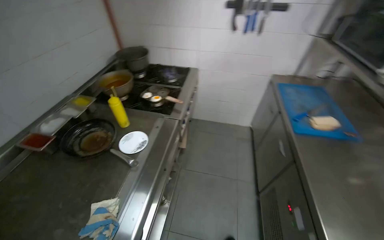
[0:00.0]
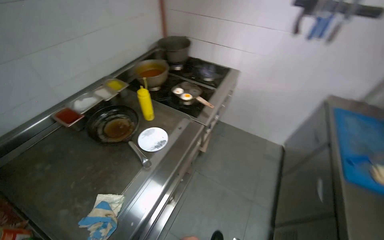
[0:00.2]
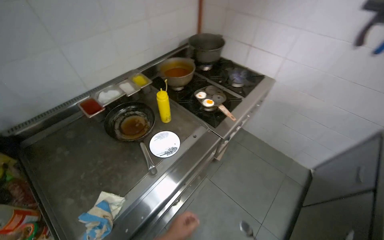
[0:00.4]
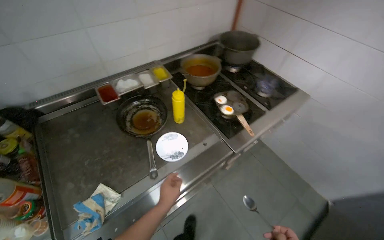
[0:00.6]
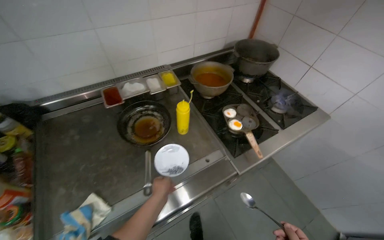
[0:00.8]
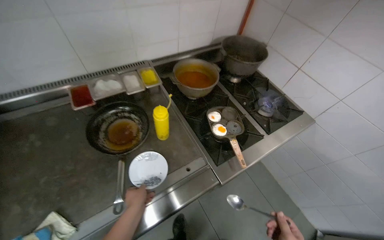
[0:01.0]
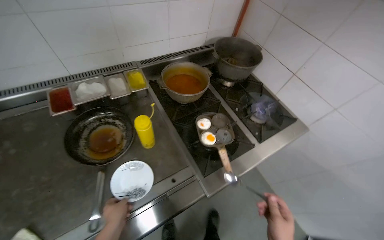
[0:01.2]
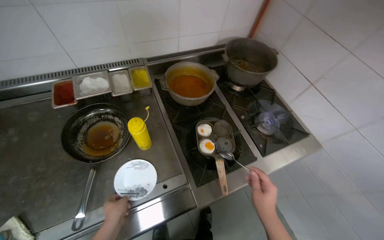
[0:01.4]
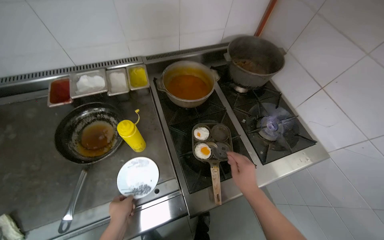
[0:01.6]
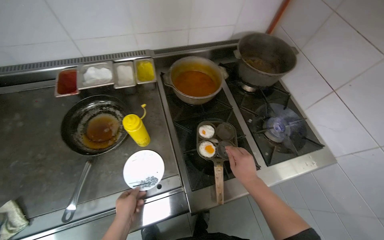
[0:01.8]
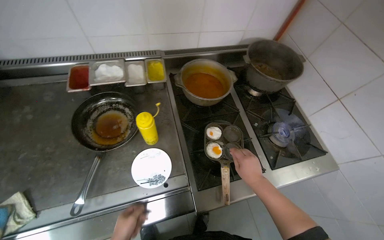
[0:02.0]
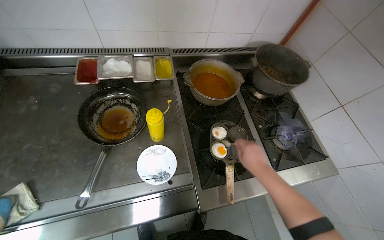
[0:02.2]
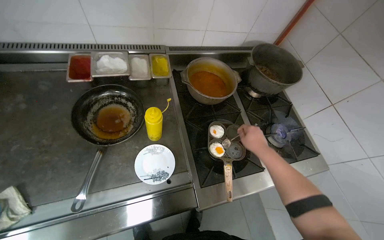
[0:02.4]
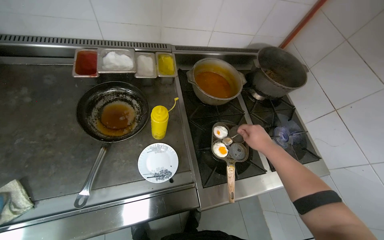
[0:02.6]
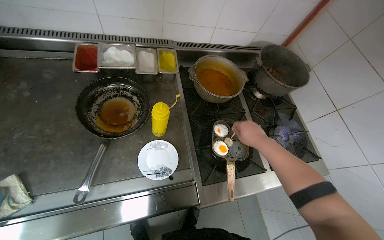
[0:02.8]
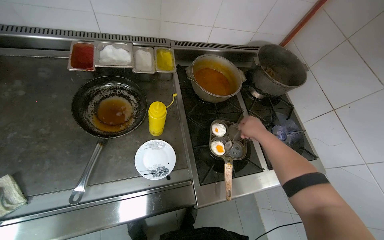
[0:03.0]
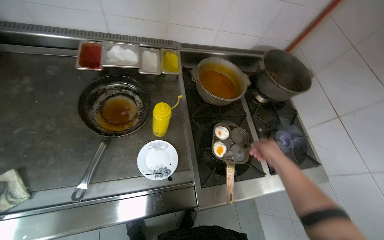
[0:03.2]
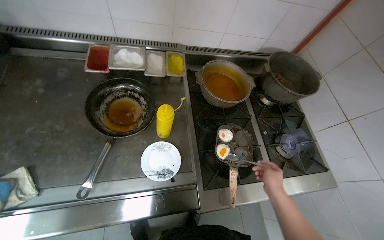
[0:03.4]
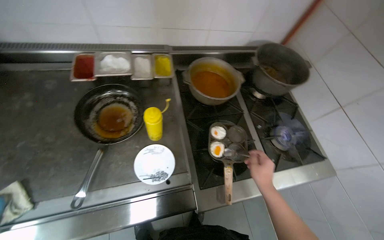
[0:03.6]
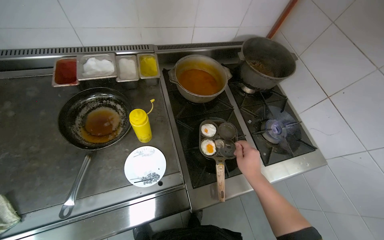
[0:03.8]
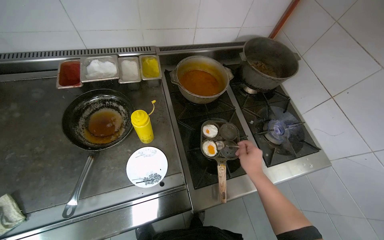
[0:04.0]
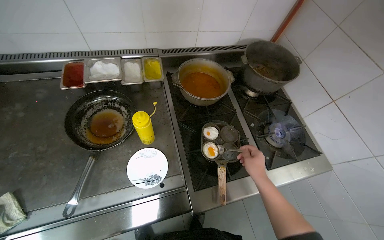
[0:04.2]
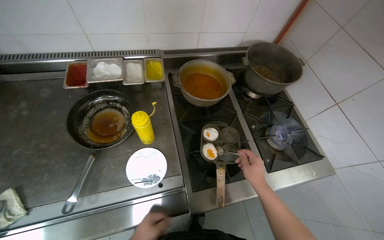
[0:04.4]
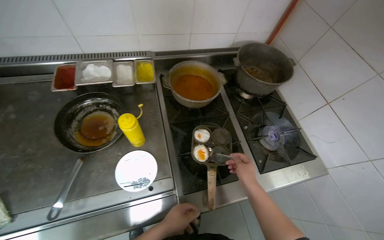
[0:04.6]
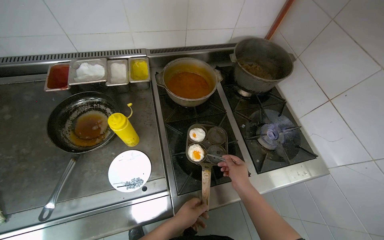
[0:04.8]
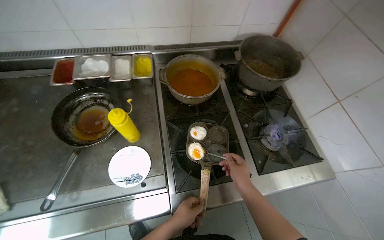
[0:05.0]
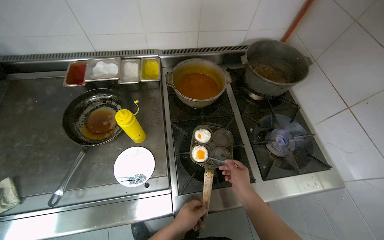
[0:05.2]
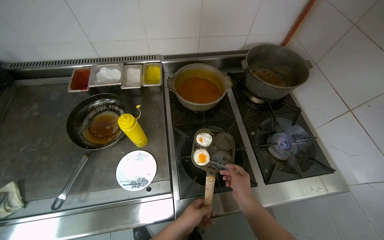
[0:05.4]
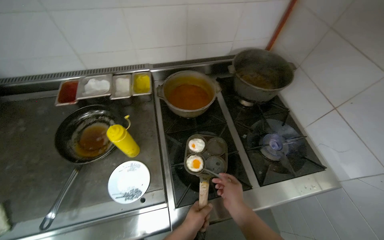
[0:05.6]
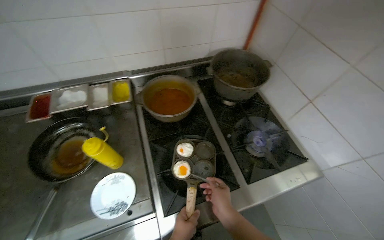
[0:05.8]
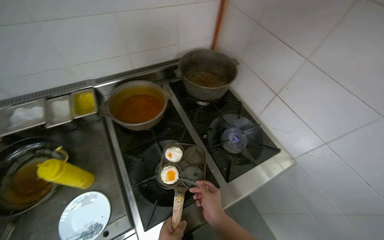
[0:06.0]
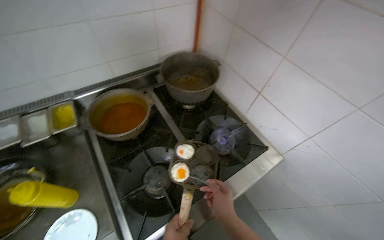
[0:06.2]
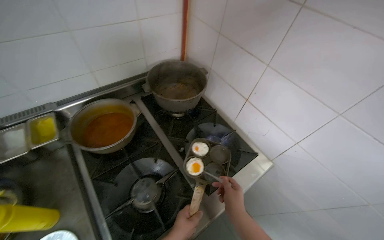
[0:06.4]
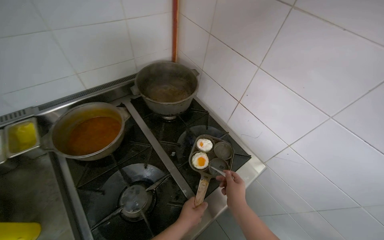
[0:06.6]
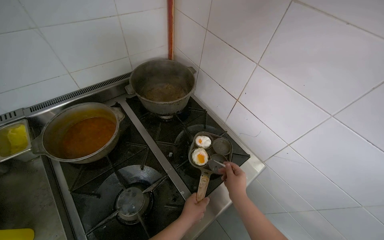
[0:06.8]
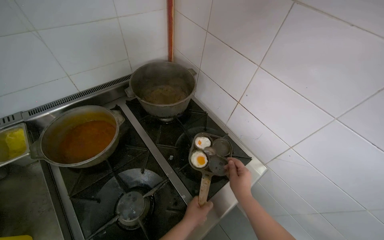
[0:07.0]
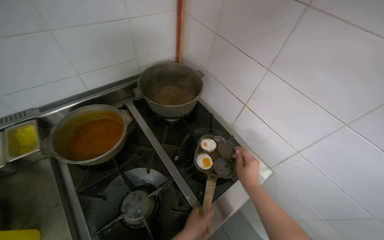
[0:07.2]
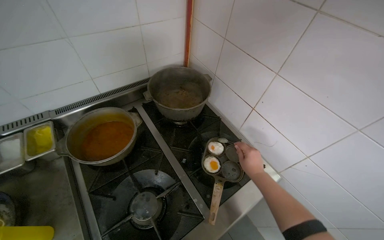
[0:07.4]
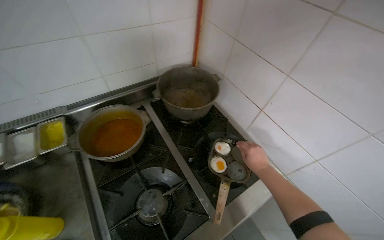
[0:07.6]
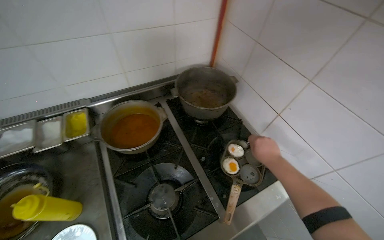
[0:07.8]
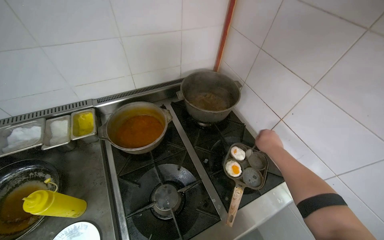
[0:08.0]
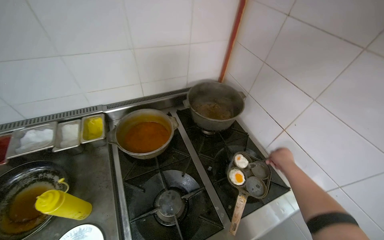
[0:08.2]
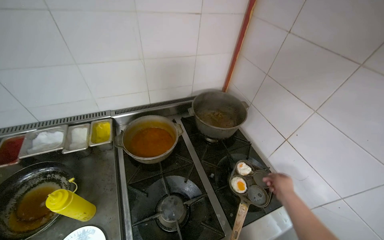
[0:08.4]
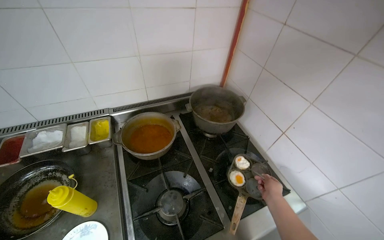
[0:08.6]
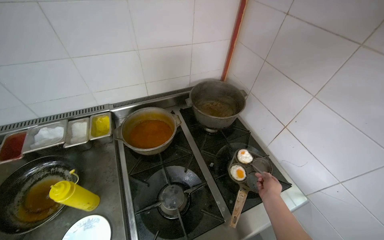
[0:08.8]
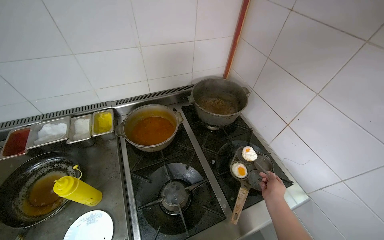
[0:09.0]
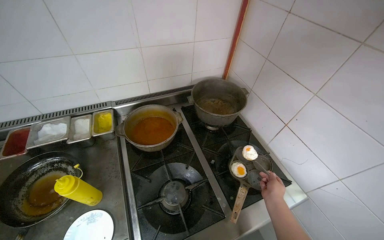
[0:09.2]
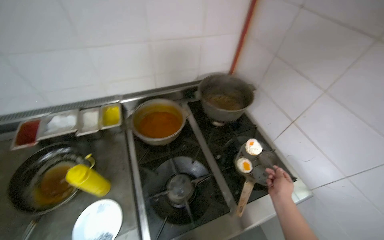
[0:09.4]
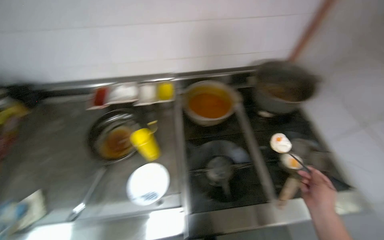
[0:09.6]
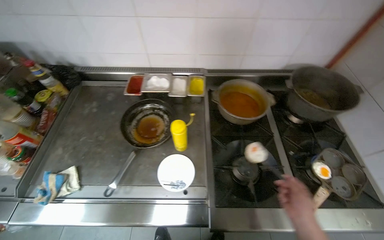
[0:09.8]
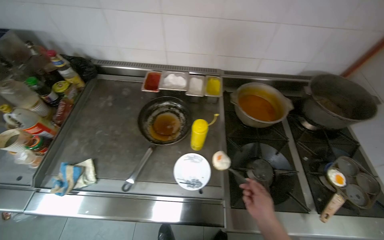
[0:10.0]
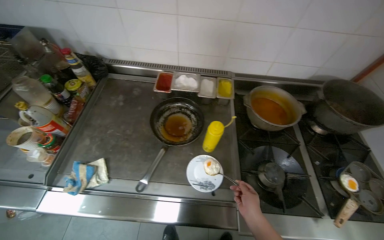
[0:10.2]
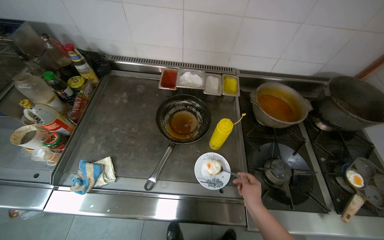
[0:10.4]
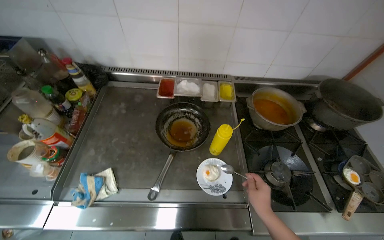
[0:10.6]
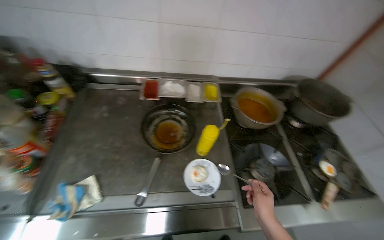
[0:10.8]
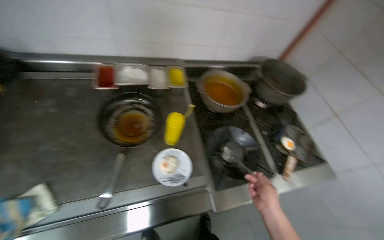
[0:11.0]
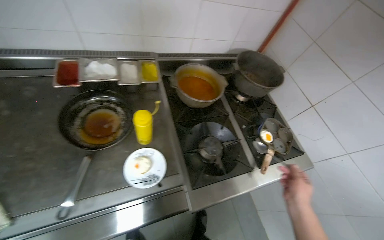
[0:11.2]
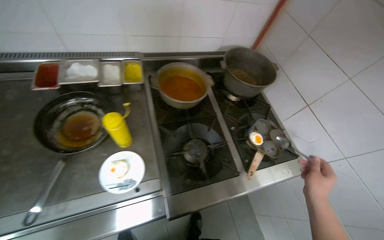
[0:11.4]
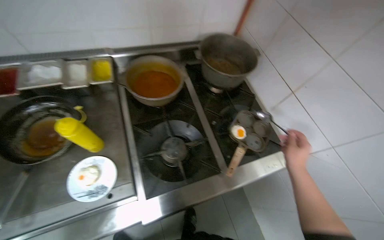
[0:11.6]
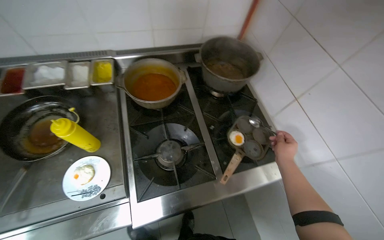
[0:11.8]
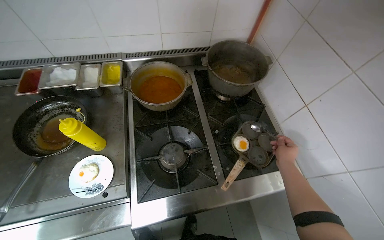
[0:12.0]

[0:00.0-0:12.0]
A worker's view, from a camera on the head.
Job: cooking food.
The whole recording: Preparing fried eggs on stove. The worker cooks and transfers fried eggs from a pan to a plate.
0:00.0 to 0:01.6: The camera travels some 80 cm. The head turns to the left by roughly 60 degrees. The camera pitches downward, by some 15 degrees.
0:01.6 to 0:03.0: The right hand shifts about 20 cm up the picture.
0:03.0 to 0:04.4: The right hand moves down the picture, some 15 cm.
0:06.0 to 0:07.6: The right hand moves up the picture, to the right and farther from the camera, roughly 35 cm.
0:09.0 to 0:10.4: The wearer moves to the left, some 50 cm. The head rotates approximately 25 degrees to the left.
0:10.4 to 0:12.0: The wearer moves about 50 cm.

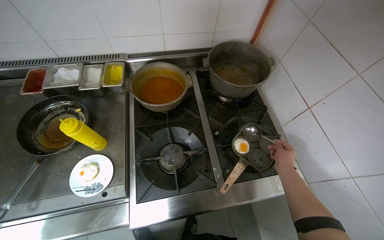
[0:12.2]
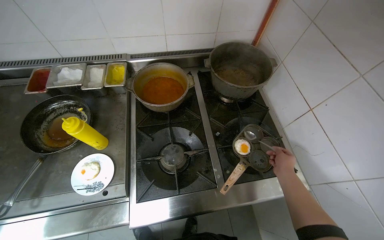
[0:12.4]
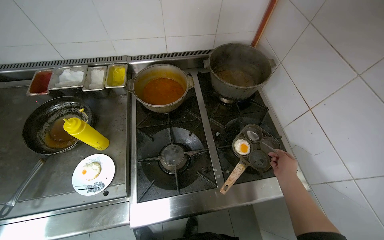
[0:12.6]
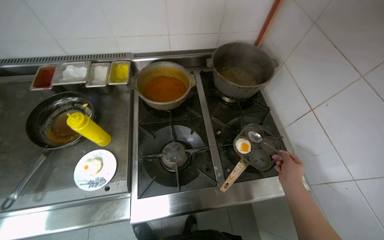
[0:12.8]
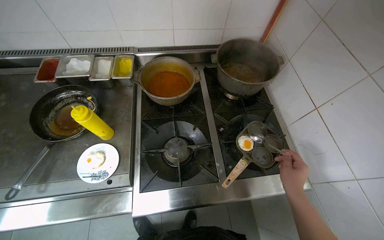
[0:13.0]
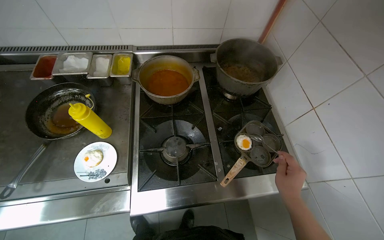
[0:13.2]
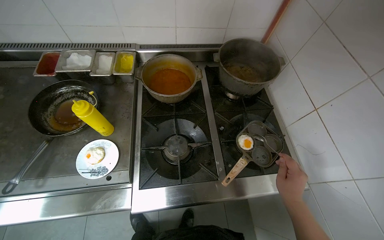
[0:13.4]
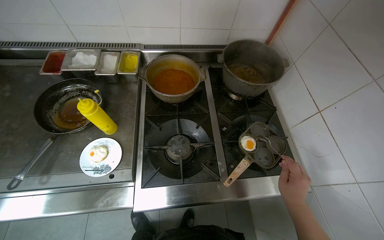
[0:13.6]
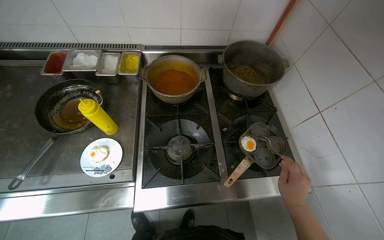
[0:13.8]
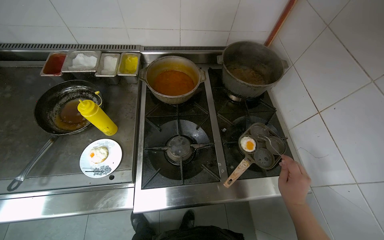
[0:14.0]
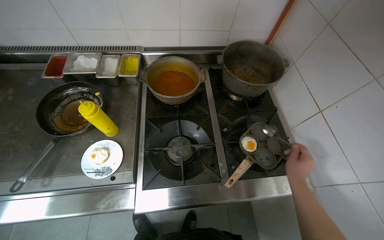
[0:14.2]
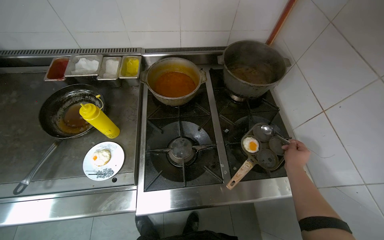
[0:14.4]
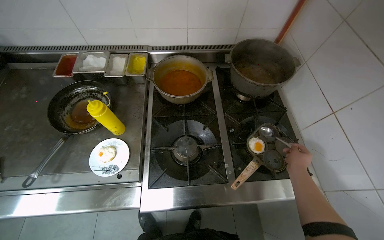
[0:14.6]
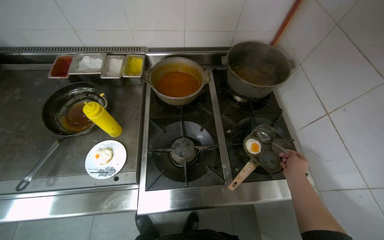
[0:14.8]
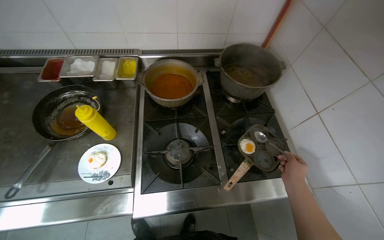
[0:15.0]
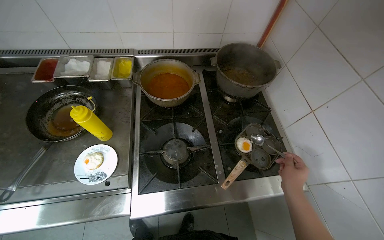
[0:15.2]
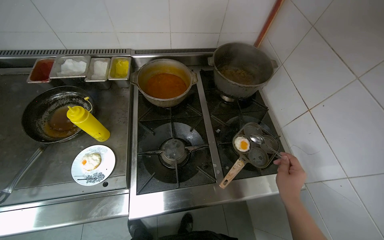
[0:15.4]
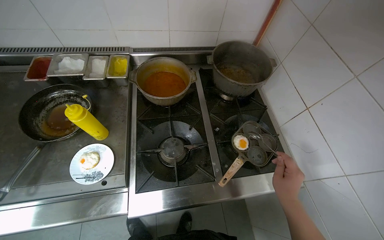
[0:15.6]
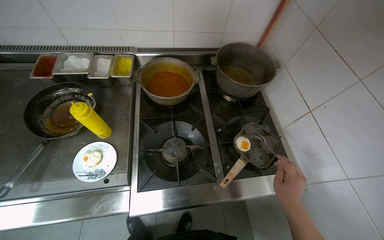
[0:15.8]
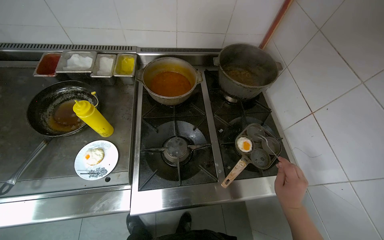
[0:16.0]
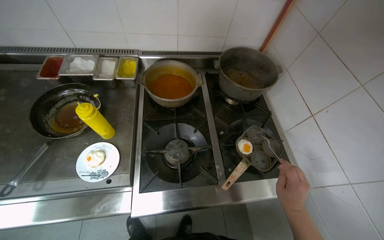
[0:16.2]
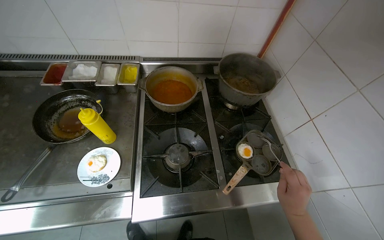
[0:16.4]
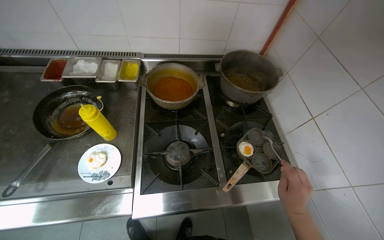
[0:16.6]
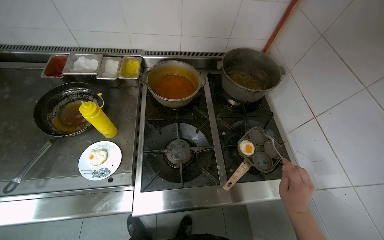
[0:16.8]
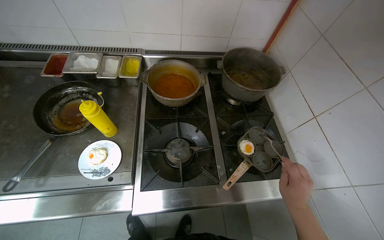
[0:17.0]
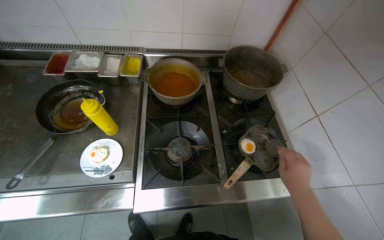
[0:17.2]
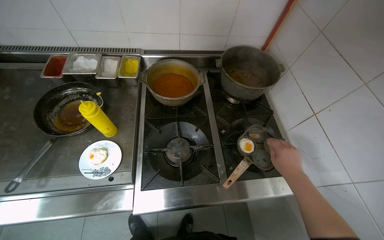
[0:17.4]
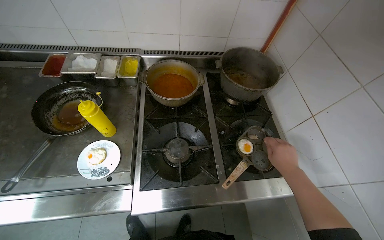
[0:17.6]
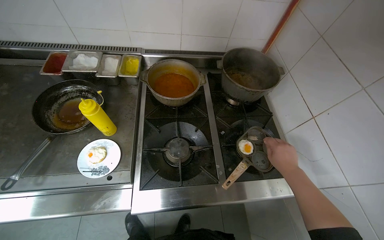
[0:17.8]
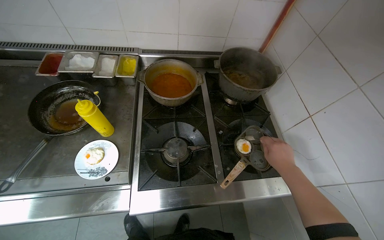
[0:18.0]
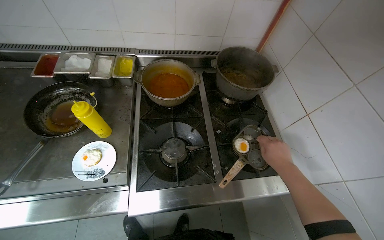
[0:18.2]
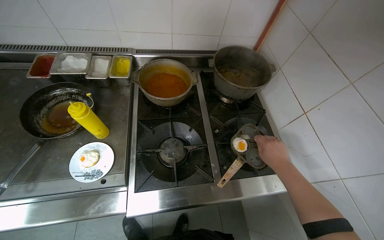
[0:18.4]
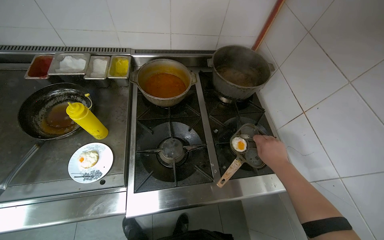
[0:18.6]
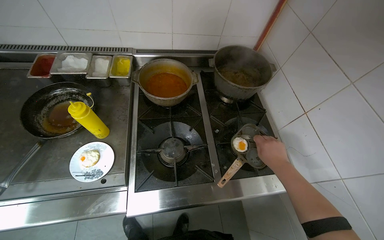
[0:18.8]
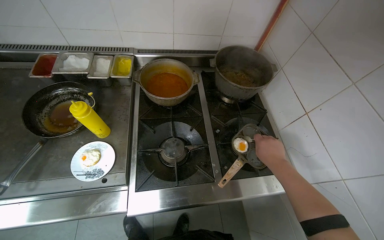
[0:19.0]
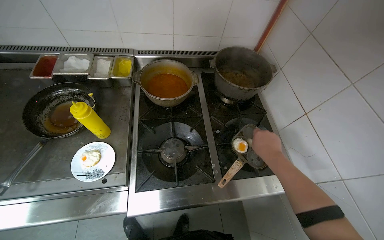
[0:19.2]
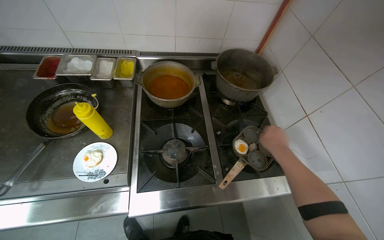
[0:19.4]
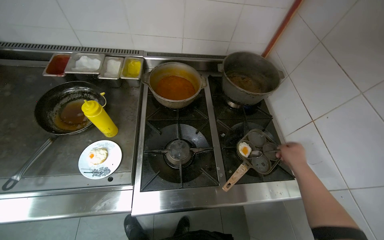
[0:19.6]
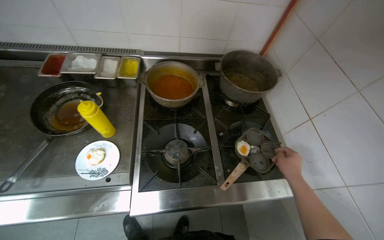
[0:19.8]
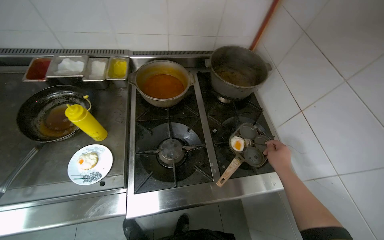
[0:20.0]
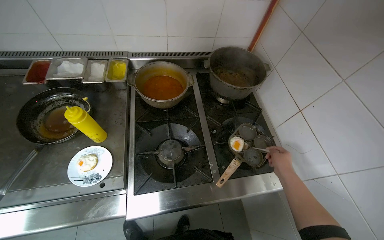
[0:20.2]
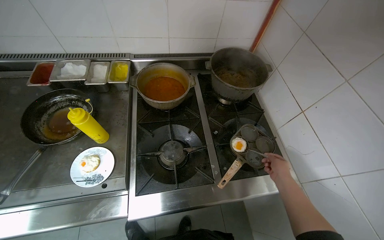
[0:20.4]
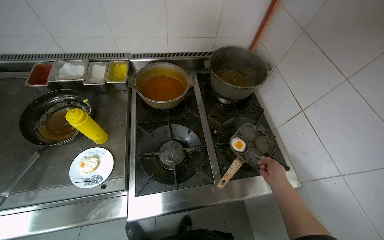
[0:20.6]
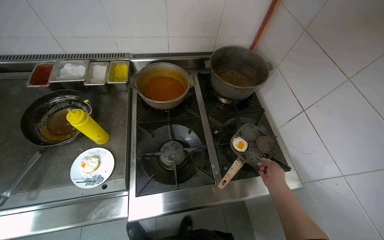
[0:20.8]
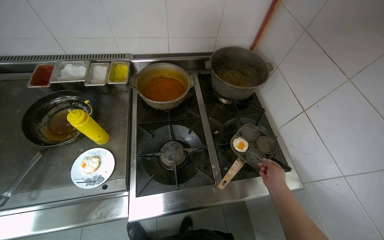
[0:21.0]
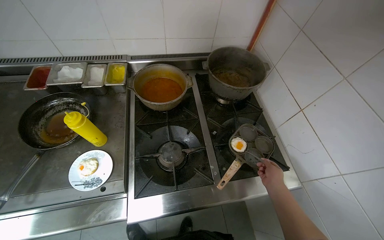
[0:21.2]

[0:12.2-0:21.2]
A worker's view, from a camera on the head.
Job: cooking food.
The whole recording: Preparing fried eggs on stove. The worker cooks and transfers fried eggs from a pan to a plate.
0:12.2 to 0:13.8: The right hand heads nearer to the camera and down the picture, covering approximately 15 cm.
0:13.8 to 0:15.2: The right hand moves about 10 cm farther from the camera and comes back.
0:16.6 to 0:18.2: The right hand heads up the picture, covering roughly 10 cm.
0:18.2 to 0:19.8: The camera travels about 2 m. The view tips downward by approximately 15 degrees.
0:19.8 to 0:21.2: The right hand moves farther from the camera and down the picture, approximately 15 cm.
